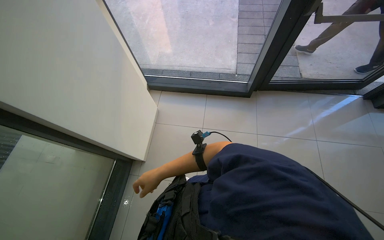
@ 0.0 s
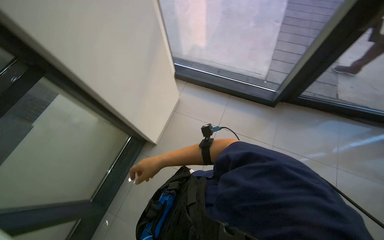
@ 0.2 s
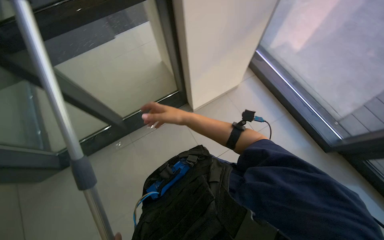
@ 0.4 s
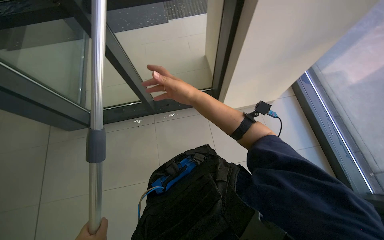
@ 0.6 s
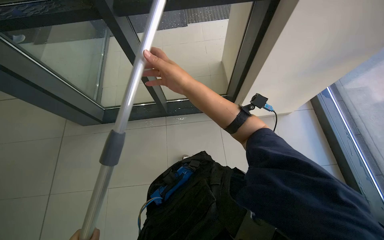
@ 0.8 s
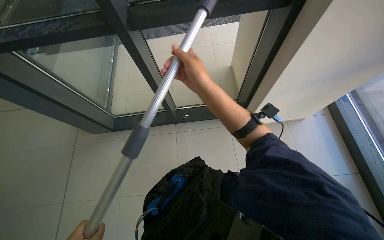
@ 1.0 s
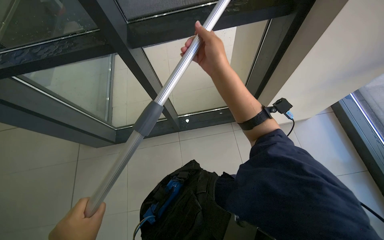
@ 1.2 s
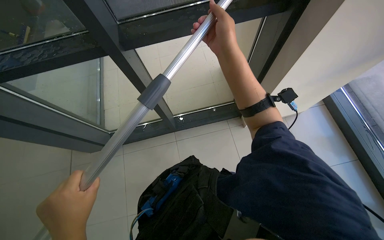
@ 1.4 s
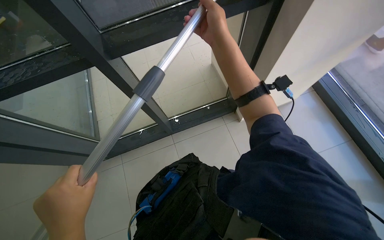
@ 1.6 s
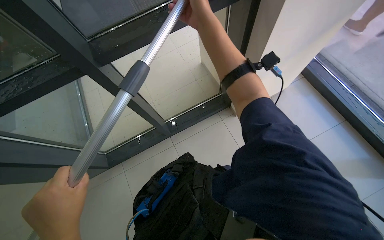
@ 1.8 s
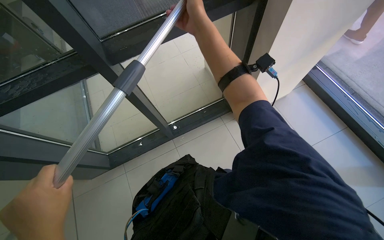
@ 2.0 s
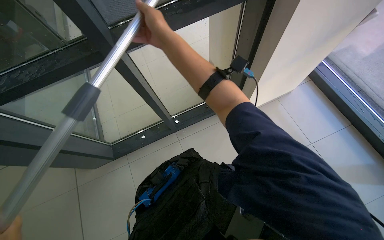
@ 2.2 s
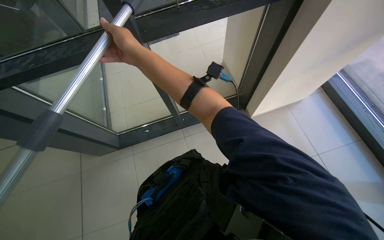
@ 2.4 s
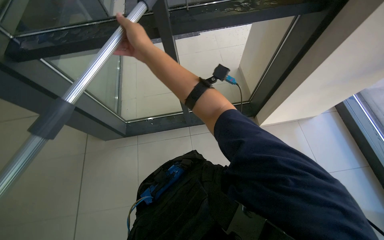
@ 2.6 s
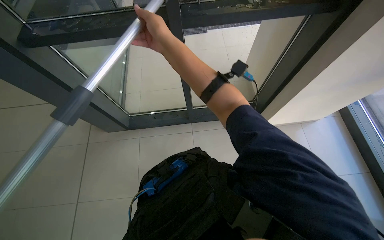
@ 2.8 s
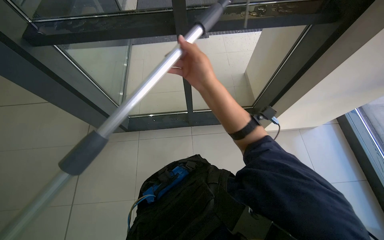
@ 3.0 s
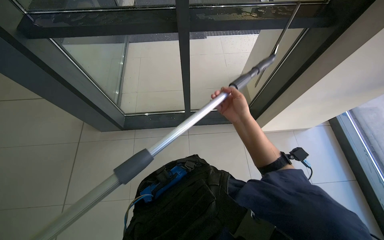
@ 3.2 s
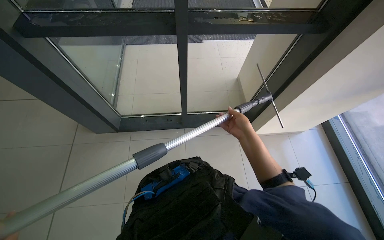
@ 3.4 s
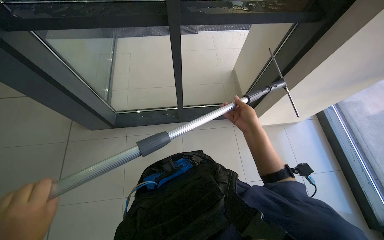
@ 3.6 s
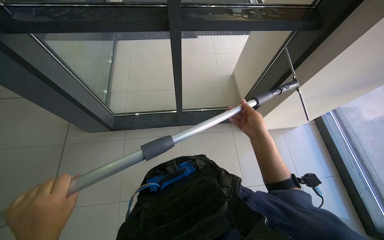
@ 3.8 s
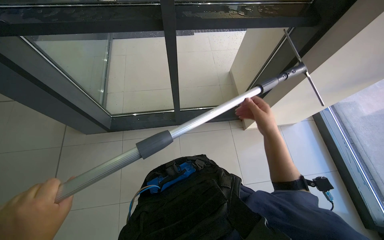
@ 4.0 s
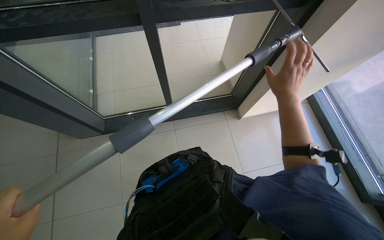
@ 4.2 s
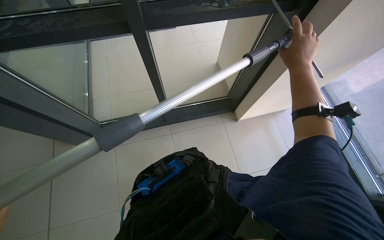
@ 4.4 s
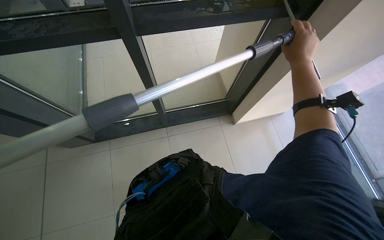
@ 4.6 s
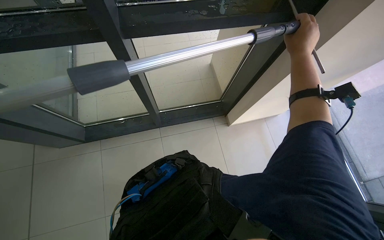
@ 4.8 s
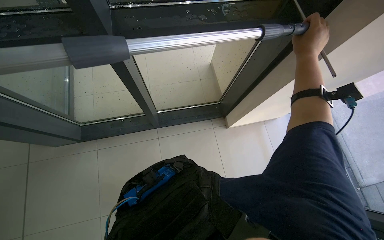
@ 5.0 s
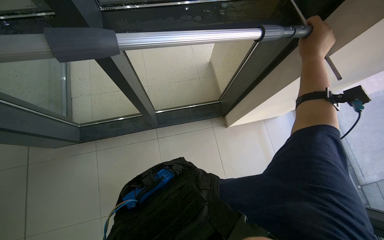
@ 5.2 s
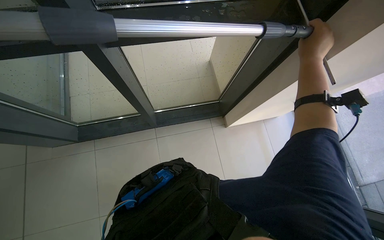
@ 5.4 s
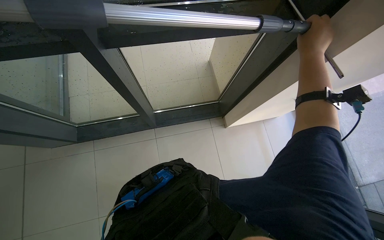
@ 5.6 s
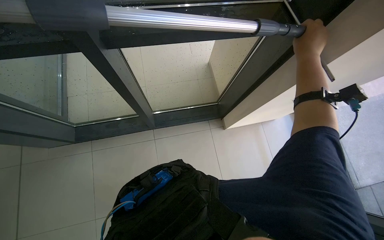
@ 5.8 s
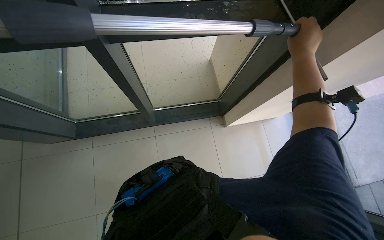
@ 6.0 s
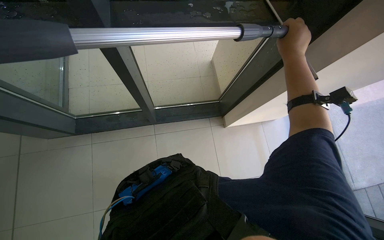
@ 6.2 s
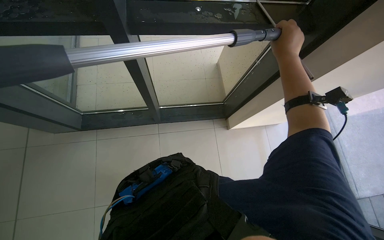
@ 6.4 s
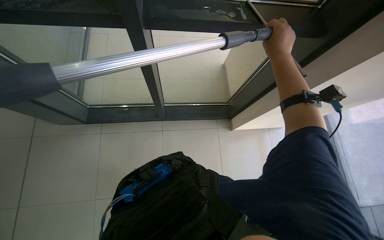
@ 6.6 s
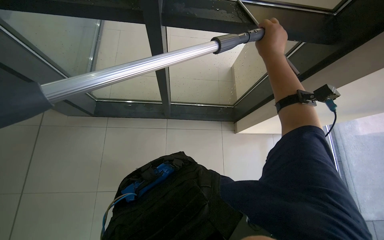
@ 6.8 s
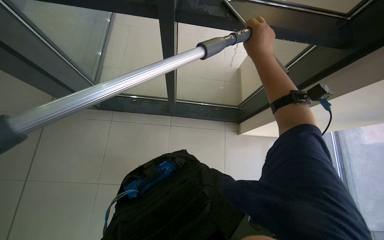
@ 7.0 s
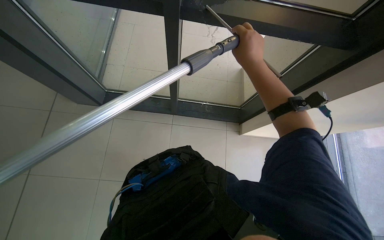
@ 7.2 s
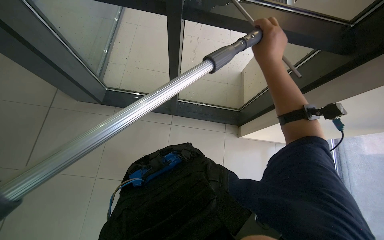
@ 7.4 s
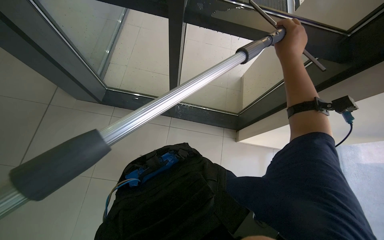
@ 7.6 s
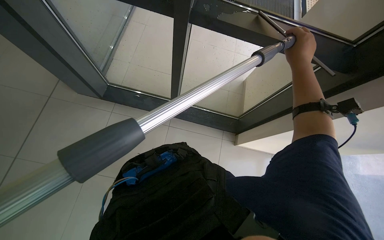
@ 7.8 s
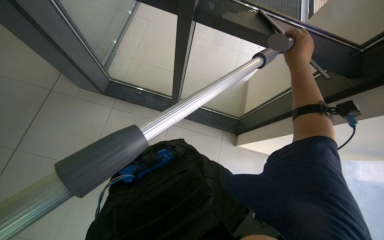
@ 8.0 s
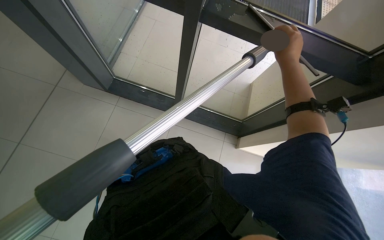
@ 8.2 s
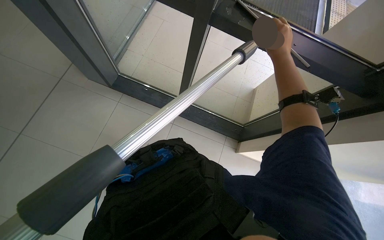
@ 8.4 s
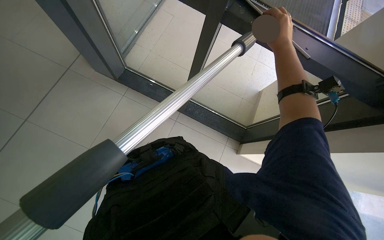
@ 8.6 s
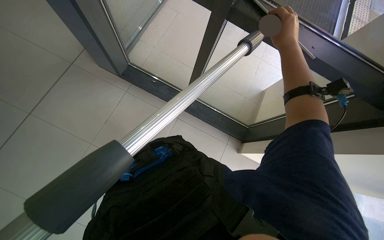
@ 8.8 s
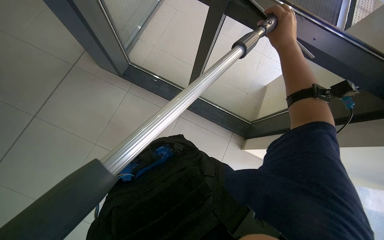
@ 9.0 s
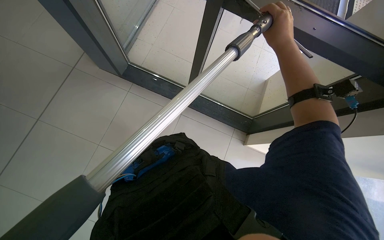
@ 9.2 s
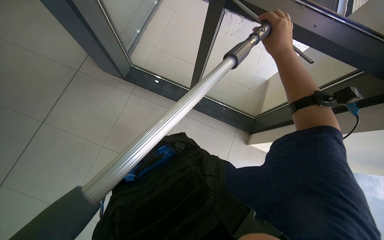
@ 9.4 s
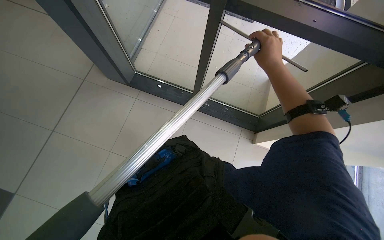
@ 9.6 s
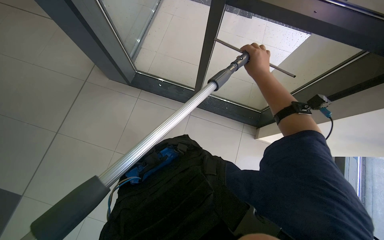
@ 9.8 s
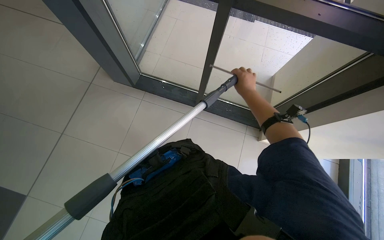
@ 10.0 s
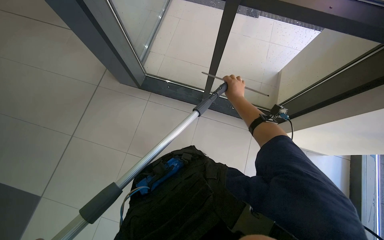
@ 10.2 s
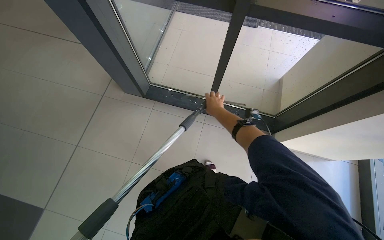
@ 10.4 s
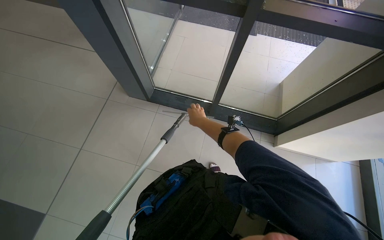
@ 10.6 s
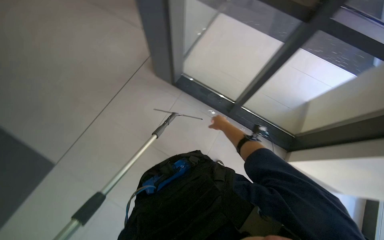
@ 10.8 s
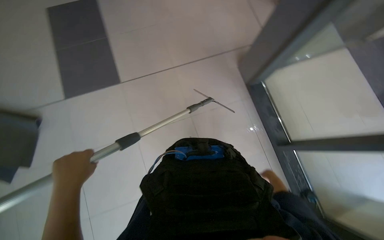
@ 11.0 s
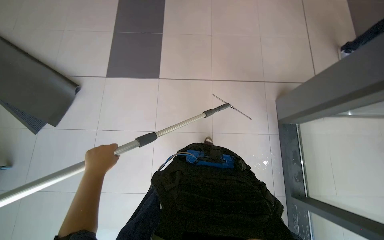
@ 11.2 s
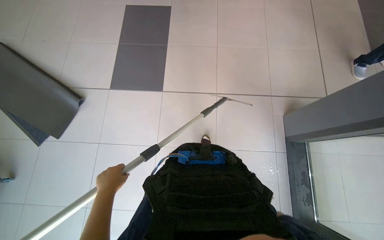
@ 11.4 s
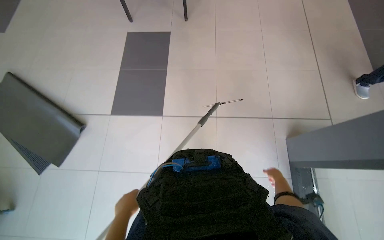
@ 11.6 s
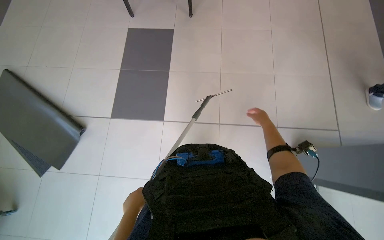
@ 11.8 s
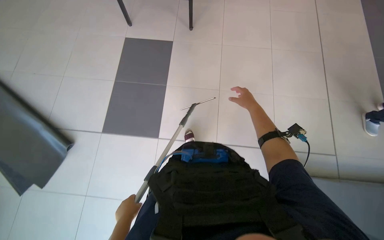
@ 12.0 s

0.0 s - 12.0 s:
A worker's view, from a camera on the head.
Job: cleaning windows.
The whole recording: Cleaning glass panels. The worker cleans the glass panels with a long pole tool and then wipes them with a cloth.
0.0 s - 1.6 s: The head rotates approximately 65 degrees to the left.
1.6 s - 3.0 s: The right hand goes about 15 cm down the picture, and goes to the left and returns, about 25 cm each way.
3.0 s - 4.4 s: The right hand travels to the right by roughly 30 cm.
6.0 s - 7.6 s: The right hand goes to the left and returns, some 15 cm each way.
7.6 s - 9.0 s: The right hand goes some 10 cm up the picture.
9.0 s - 10.4 s: The right hand goes about 30 cm to the left, farther from the camera and down the picture.
10.4 s - 12.0 s: The head travels about 50 cm. The head turns to the left by about 35 degrees.

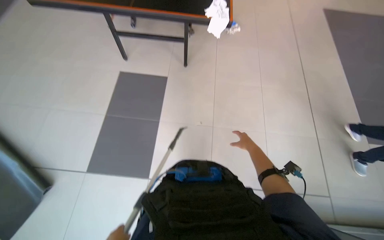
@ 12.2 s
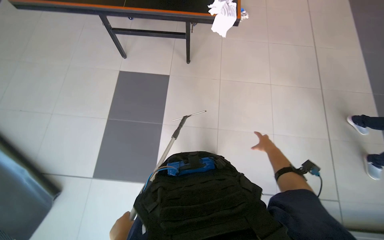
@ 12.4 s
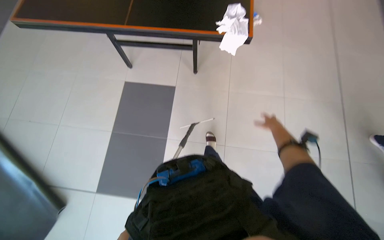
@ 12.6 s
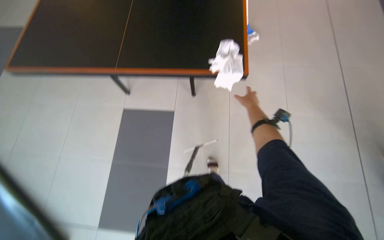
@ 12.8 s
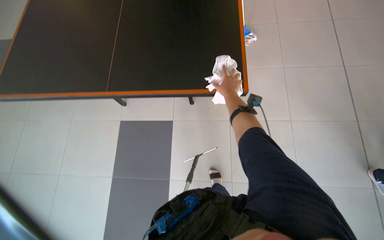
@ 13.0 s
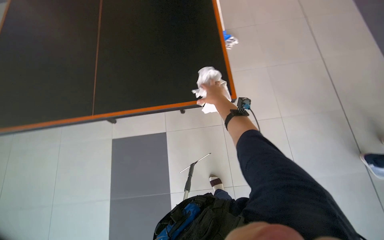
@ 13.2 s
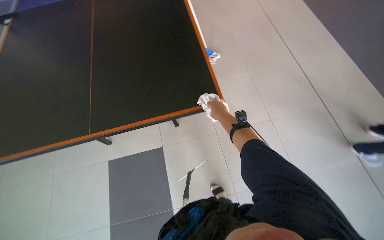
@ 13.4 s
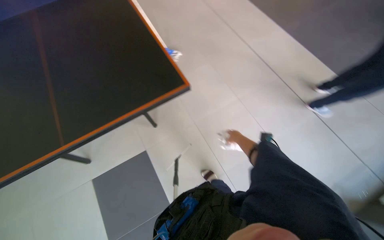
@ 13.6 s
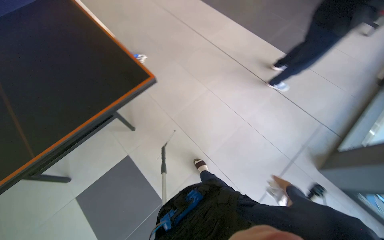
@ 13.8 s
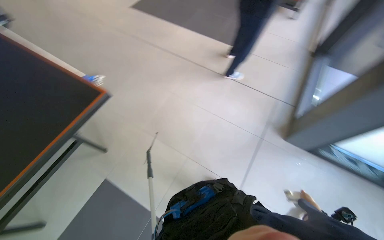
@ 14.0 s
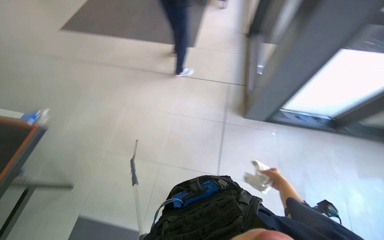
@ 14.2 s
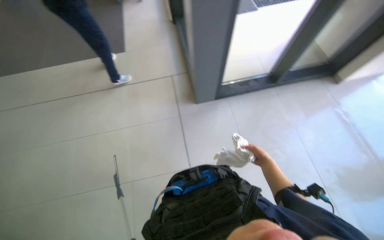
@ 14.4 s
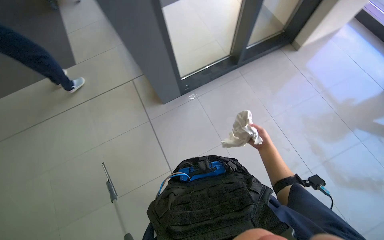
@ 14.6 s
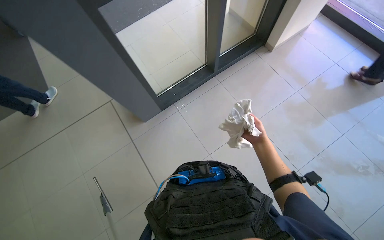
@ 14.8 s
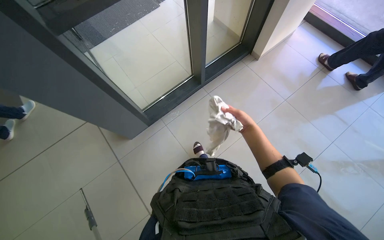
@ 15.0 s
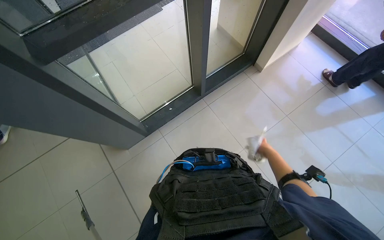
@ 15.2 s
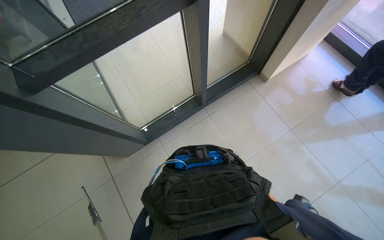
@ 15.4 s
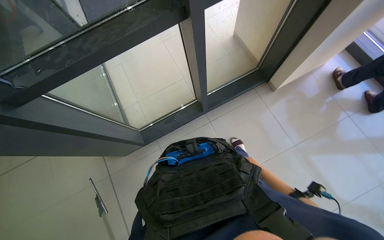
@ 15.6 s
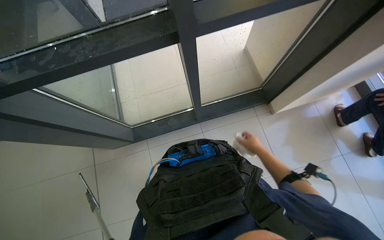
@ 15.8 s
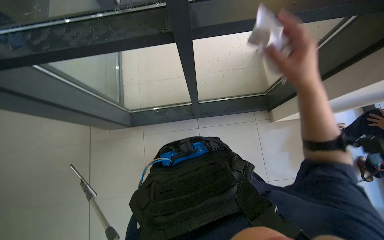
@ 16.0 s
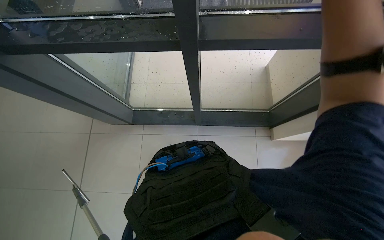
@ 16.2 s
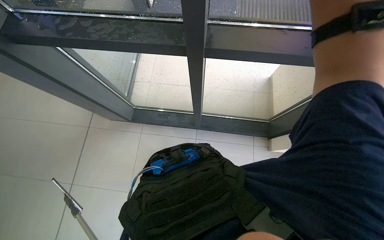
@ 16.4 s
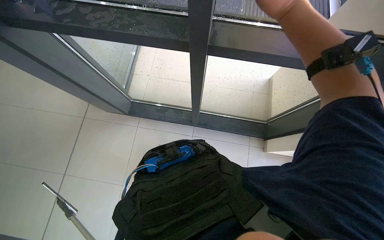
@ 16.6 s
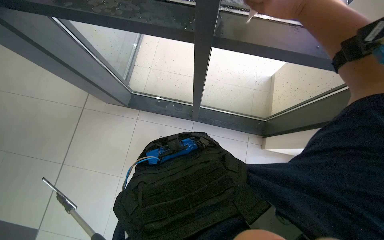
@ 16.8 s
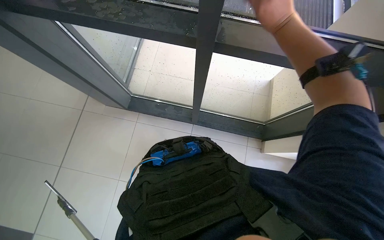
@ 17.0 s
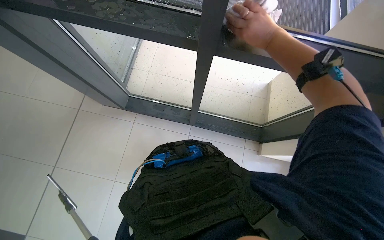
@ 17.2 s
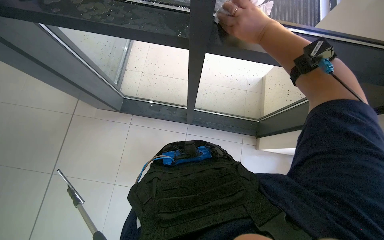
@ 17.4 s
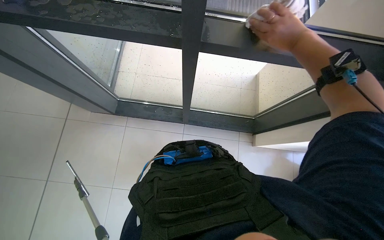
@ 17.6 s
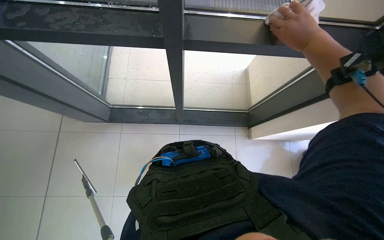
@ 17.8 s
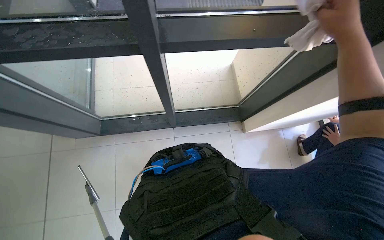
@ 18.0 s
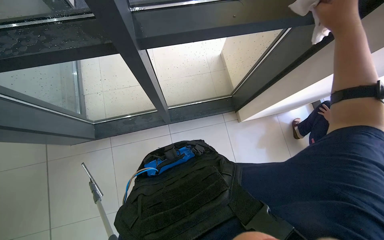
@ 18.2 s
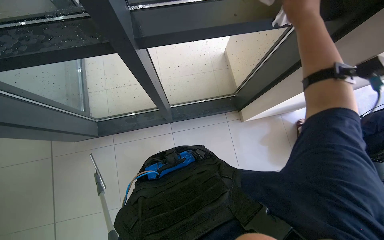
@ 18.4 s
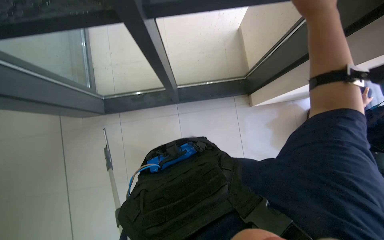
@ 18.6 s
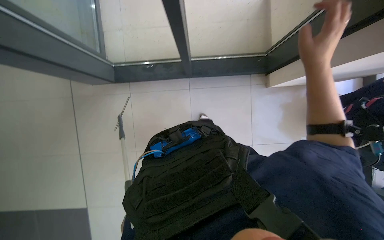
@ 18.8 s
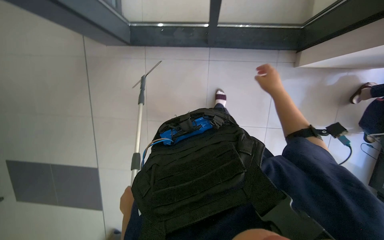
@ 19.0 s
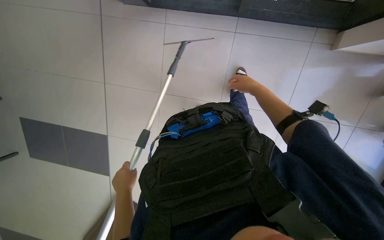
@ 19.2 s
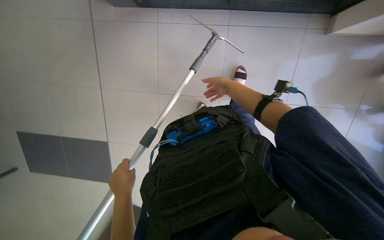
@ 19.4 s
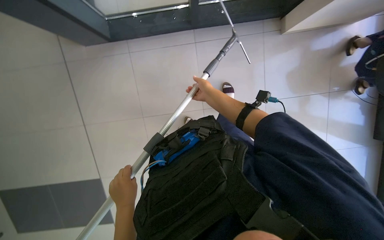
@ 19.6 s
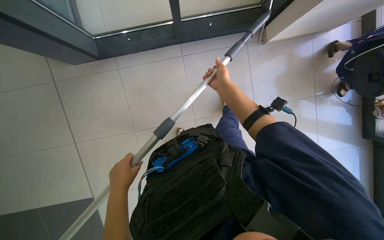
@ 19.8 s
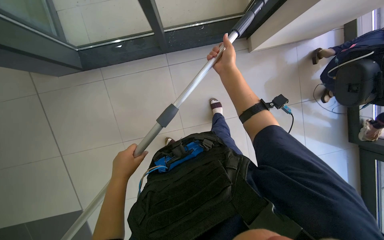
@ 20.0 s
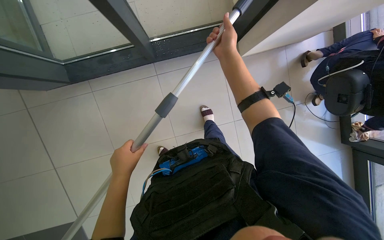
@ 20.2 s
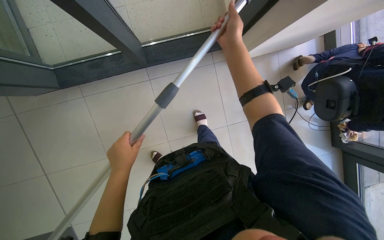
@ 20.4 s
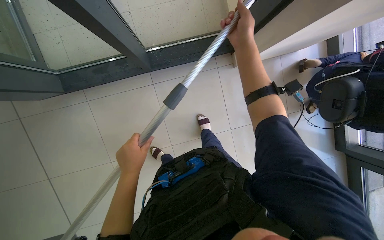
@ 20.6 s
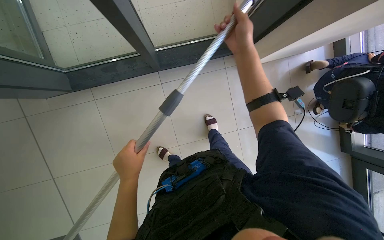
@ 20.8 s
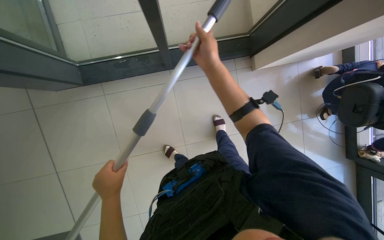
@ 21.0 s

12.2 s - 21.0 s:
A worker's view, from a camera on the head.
Job: cleaning windows.
The whole recording: Cleaning glass panels. The worker cleans the glass panels with a long pole tool and then wipes them with a cloth.
12.2 s - 13.6 s: The head rotates some 40 degrees to the right. The view tilts approximately 30 degrees upward.
13.6 s - 15.2 s: The camera travels approximately 60 cm. The head rotates about 65 degrees to the right.
15.2 s - 16.6 s: Everything in view rotates roughly 25 degrees clockwise.
18.0 s - 19.6 s: The view tips downward by about 40 degrees.
19.6 s - 21.0 s: The wearer looks approximately 15 degrees further upward. The right hand goes some 20 cm nearer to the camera and up the picture.
